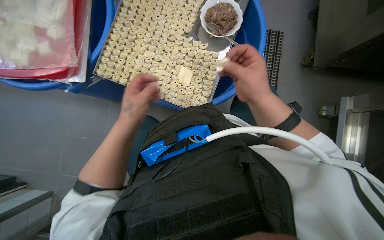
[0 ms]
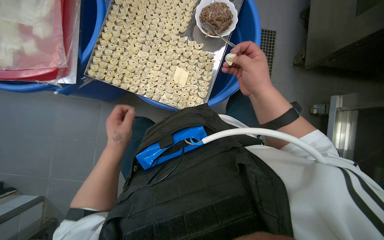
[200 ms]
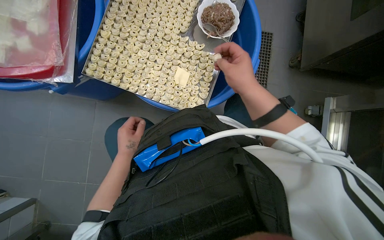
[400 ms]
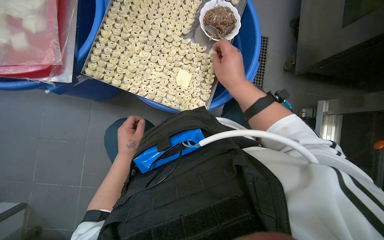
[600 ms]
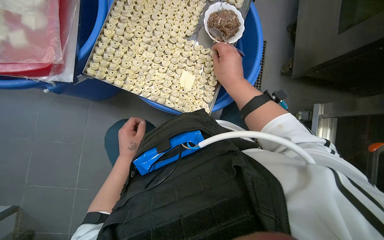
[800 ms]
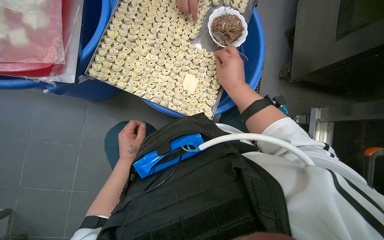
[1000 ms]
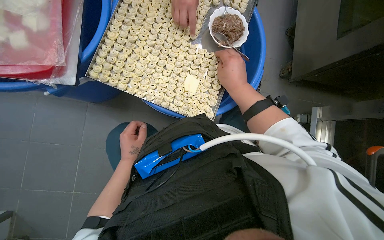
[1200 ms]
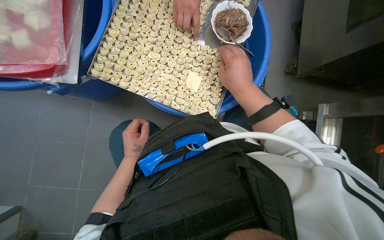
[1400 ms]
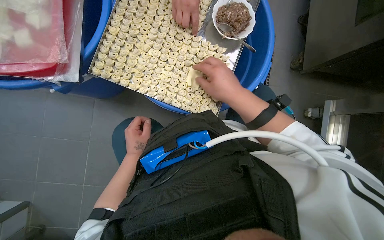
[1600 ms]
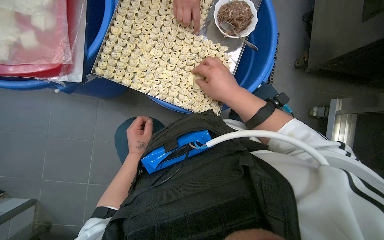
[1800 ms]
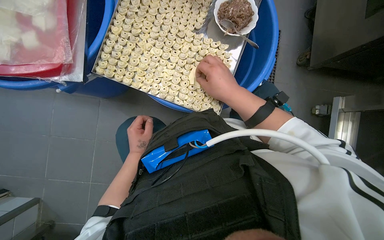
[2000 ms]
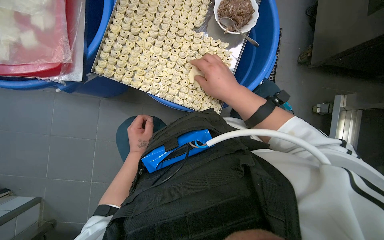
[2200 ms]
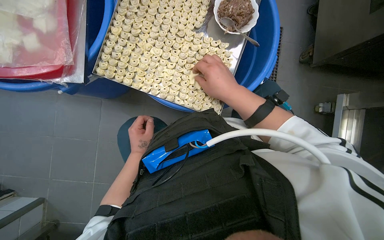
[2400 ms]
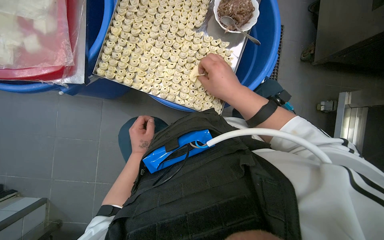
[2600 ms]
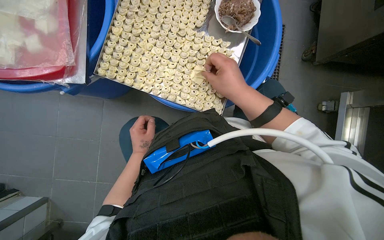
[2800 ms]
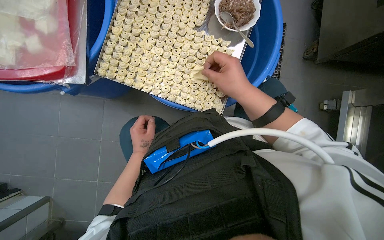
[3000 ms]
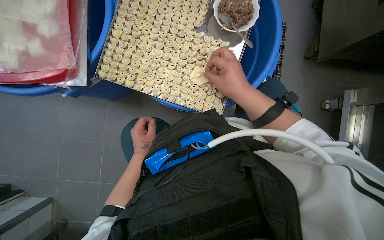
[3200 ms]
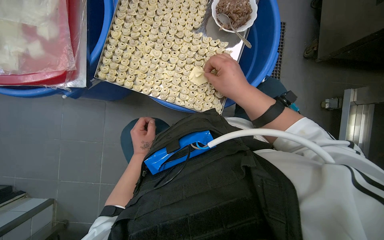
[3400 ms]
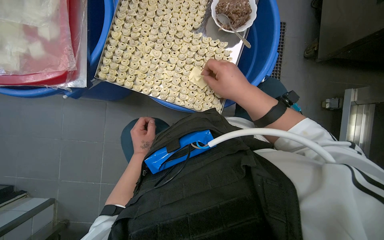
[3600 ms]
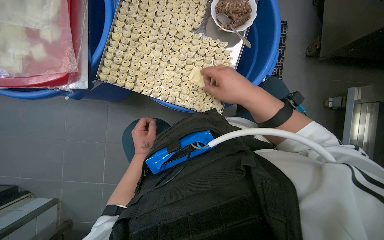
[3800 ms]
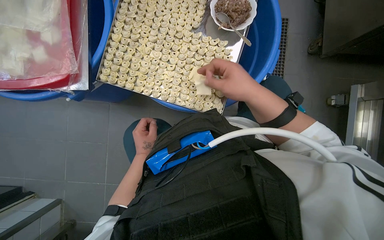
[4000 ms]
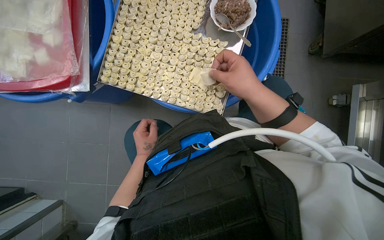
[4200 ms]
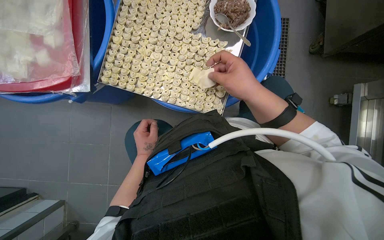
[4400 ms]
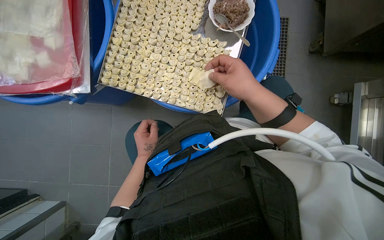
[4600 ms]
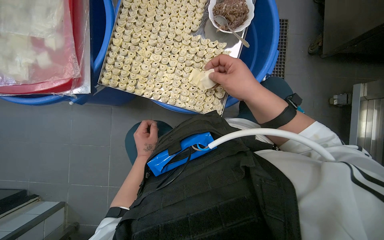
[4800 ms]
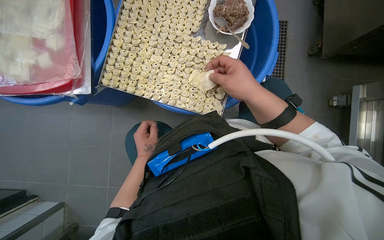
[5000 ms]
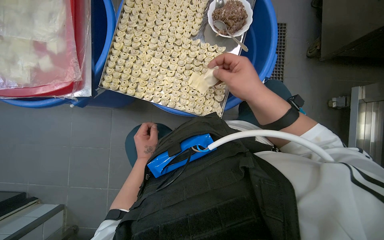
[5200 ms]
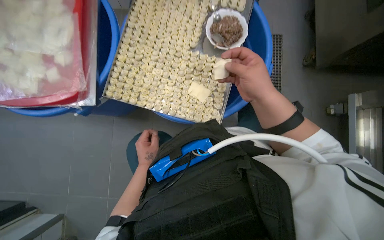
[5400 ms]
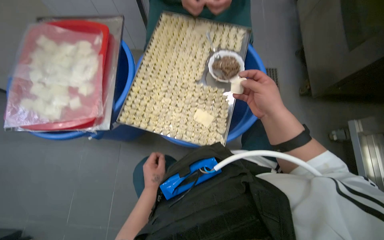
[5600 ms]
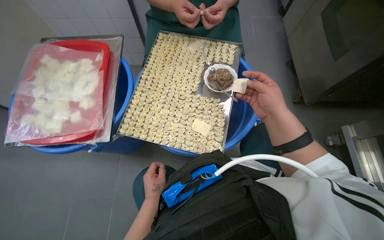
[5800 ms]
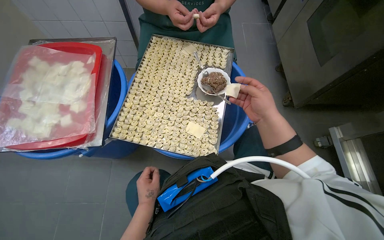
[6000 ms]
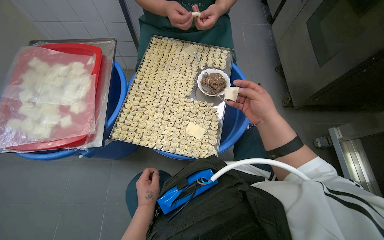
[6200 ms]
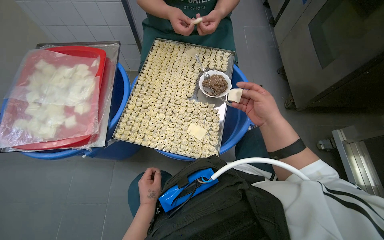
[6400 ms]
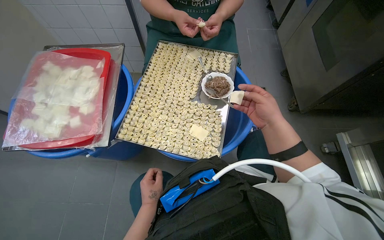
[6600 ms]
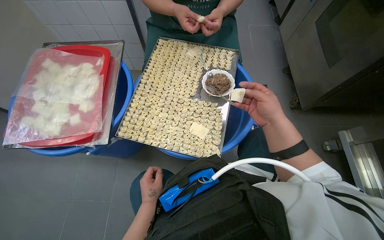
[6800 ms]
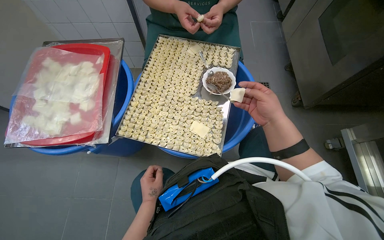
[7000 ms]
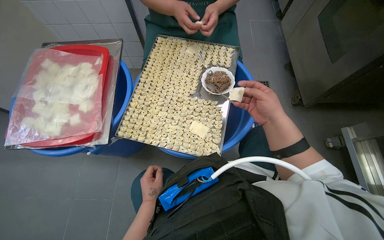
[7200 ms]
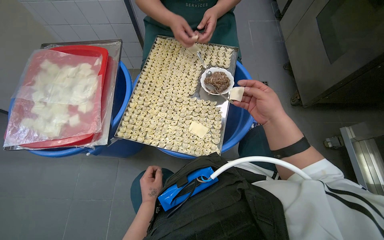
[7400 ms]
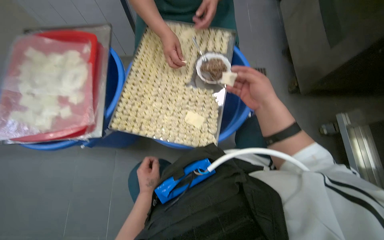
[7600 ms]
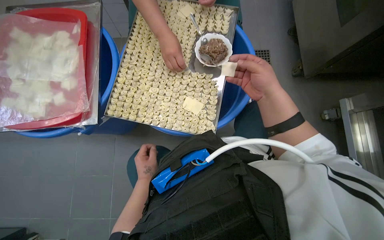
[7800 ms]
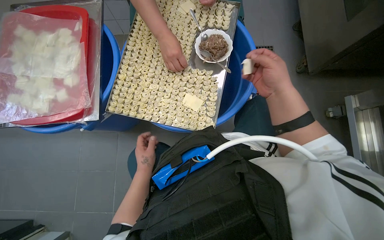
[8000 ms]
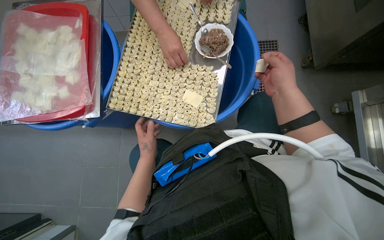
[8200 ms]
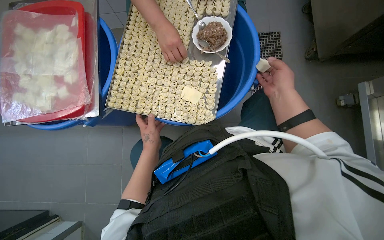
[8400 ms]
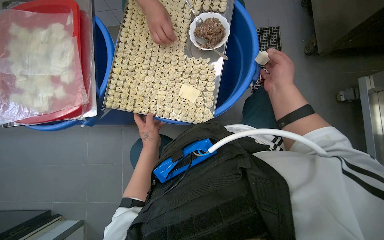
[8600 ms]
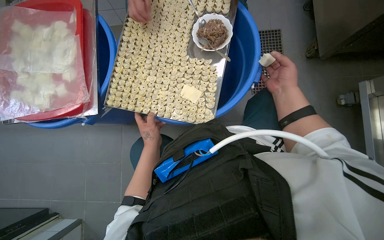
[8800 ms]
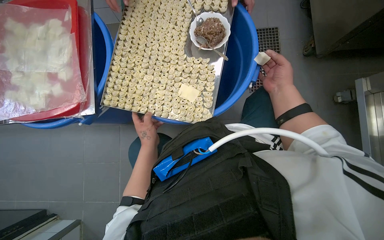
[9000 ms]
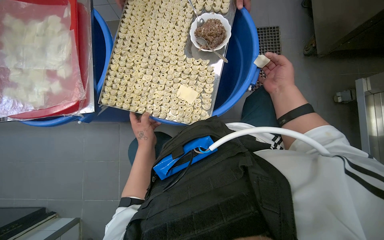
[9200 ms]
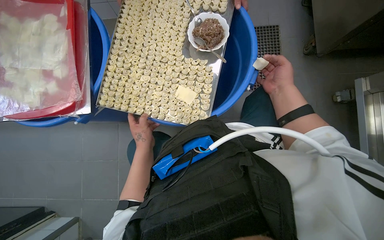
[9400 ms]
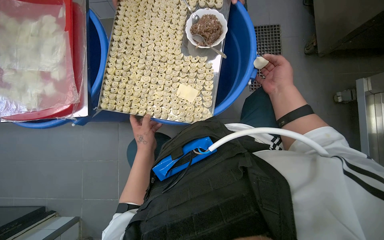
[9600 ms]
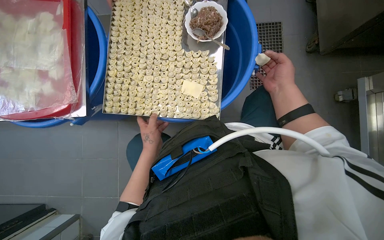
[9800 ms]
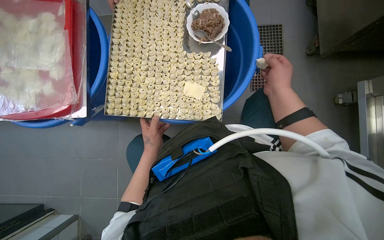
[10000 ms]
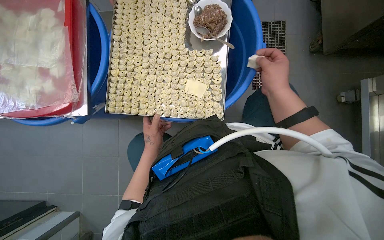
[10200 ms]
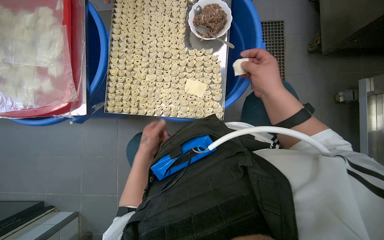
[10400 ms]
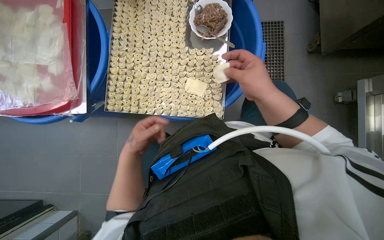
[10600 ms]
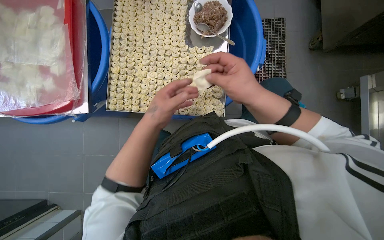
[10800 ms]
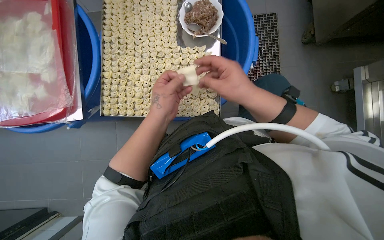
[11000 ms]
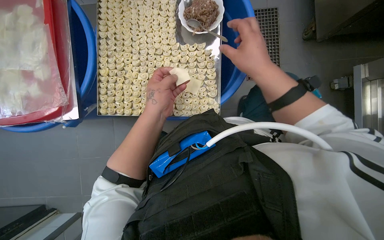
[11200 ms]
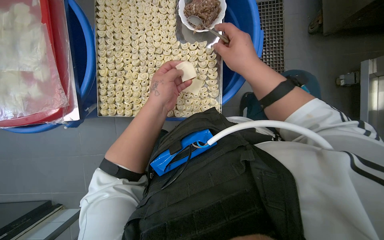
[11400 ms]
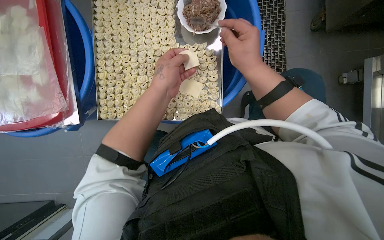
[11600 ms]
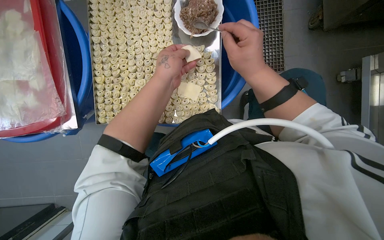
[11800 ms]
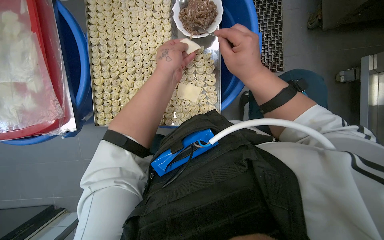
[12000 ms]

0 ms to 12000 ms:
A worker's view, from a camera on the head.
Job: preparing food.
The whole recording: Making dumplings with meat filling. The worker picks up dough, fills it with meat, folds it, and places the finished dumpling on a tray.
0 ms to 1600 ms: The left hand travels farther from the camera by about 10 cm; the right hand shifts approximately 10 cm to the left.
1600 ms to 4400 ms: The hands work in one place, with small movements.
4400 ms to 6000 ms: The camera pitches upward, by approximately 20 degrees. The right hand moves to the right, approximately 10 cm.
6000 ms to 7600 ms: The hands stay close to where they were, moving slightly.
7600 ms to 9000 ms: The right hand goes approximately 15 cm farther from the camera and to the right.
9000 ms to 10400 ms: The hands make small movements and keep their place.
10400 ms to 12000 ms: The left hand moves up the picture, nearer to the camera and to the right, about 30 cm.

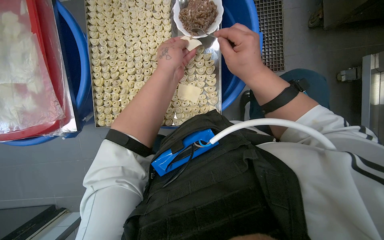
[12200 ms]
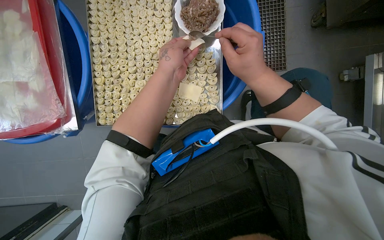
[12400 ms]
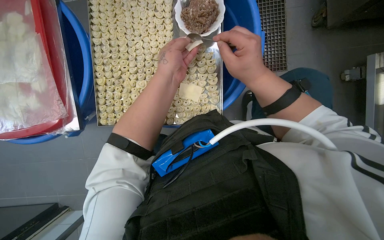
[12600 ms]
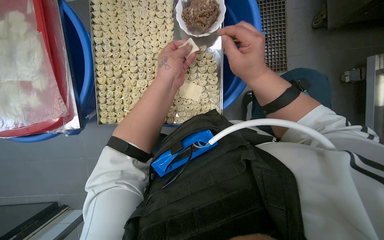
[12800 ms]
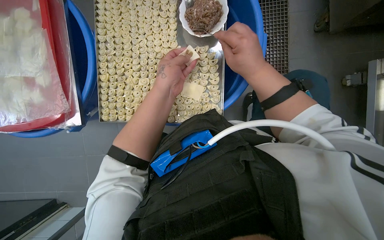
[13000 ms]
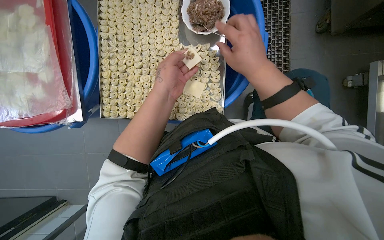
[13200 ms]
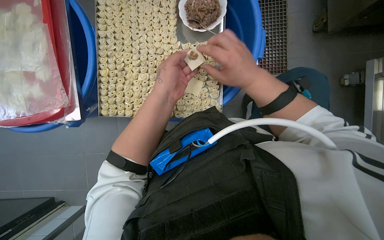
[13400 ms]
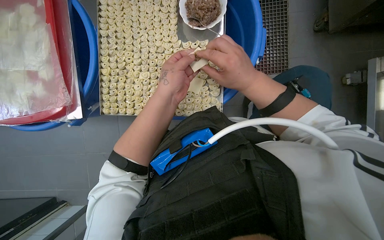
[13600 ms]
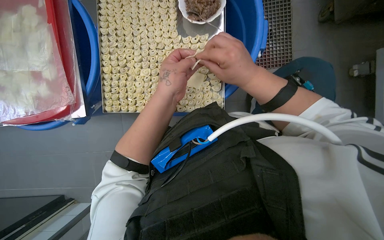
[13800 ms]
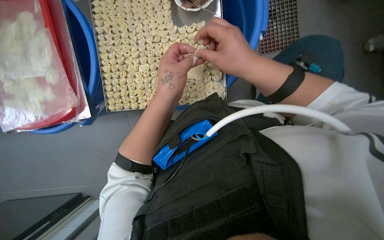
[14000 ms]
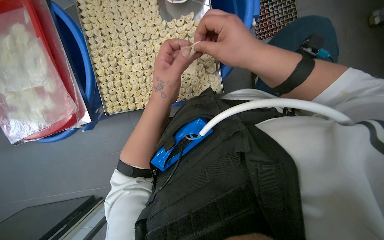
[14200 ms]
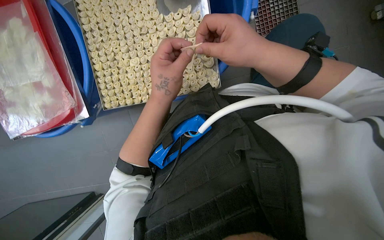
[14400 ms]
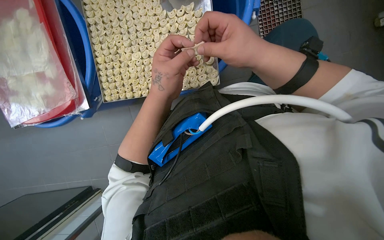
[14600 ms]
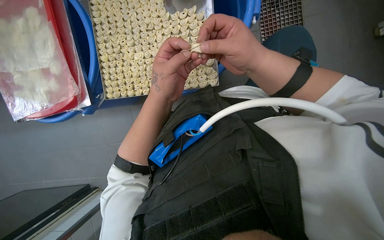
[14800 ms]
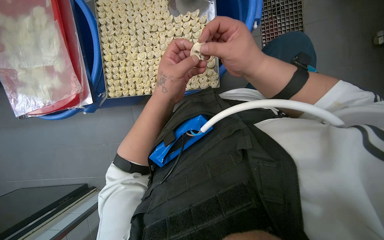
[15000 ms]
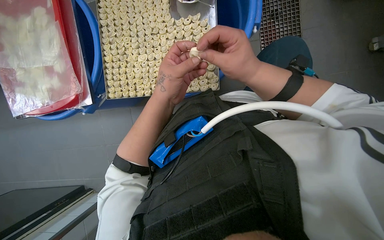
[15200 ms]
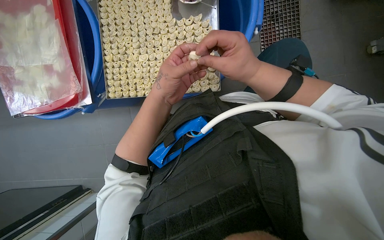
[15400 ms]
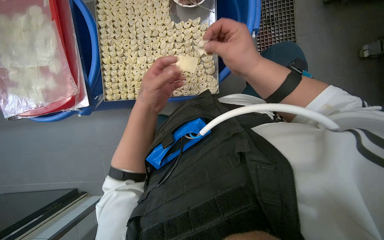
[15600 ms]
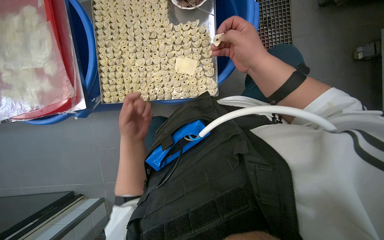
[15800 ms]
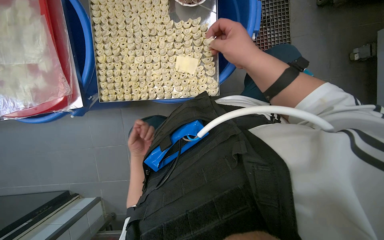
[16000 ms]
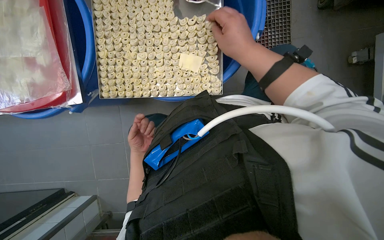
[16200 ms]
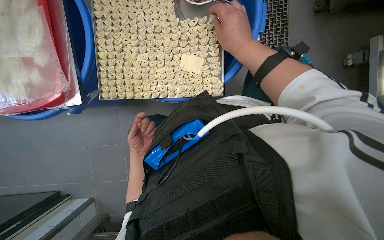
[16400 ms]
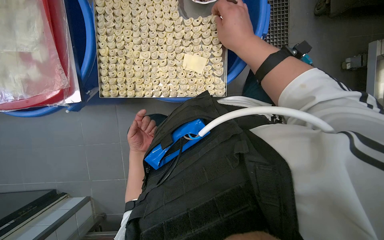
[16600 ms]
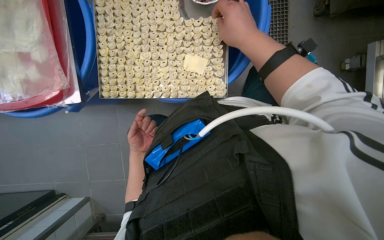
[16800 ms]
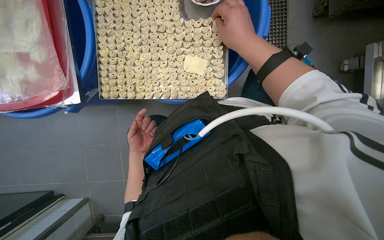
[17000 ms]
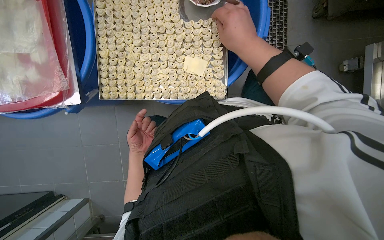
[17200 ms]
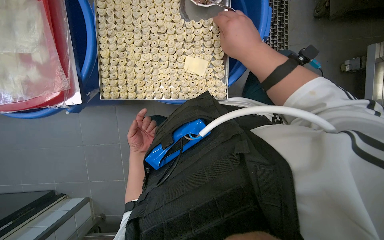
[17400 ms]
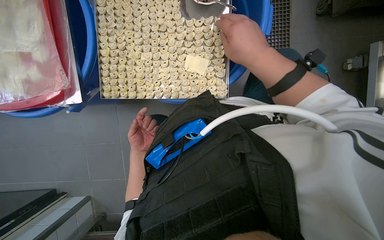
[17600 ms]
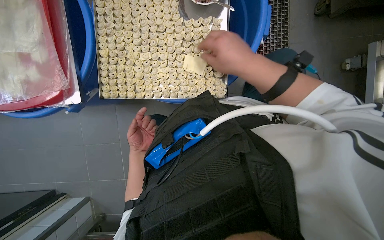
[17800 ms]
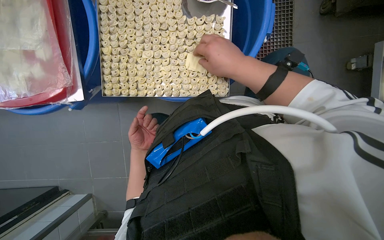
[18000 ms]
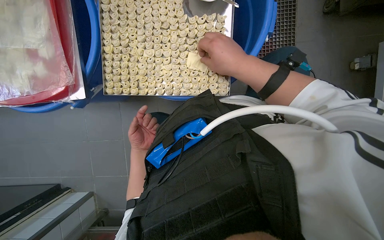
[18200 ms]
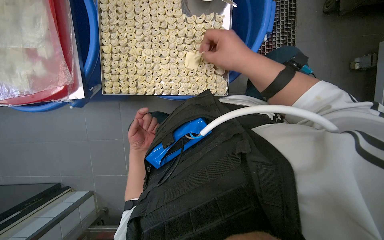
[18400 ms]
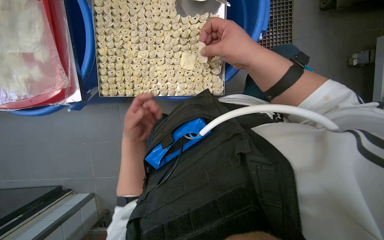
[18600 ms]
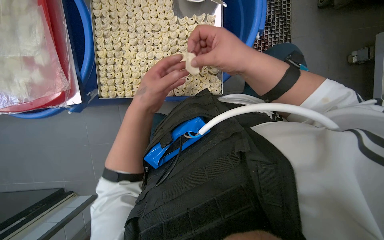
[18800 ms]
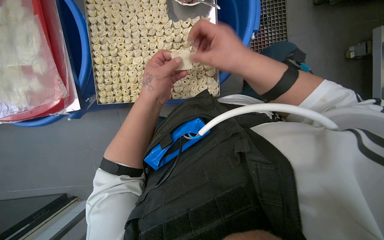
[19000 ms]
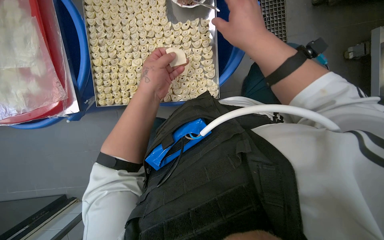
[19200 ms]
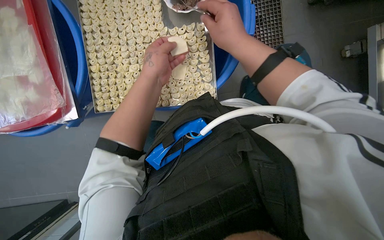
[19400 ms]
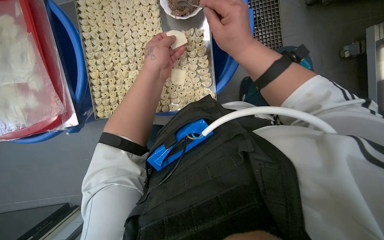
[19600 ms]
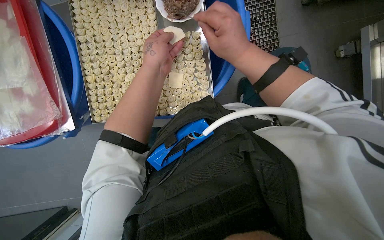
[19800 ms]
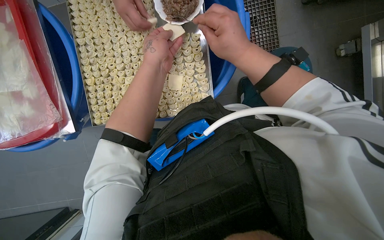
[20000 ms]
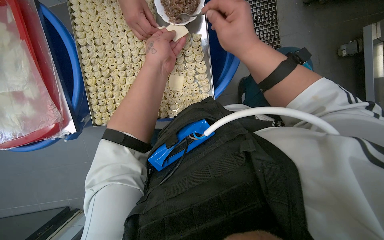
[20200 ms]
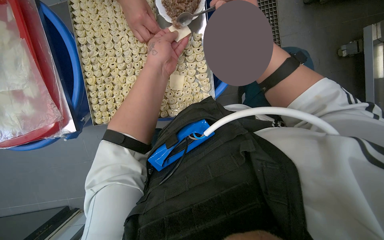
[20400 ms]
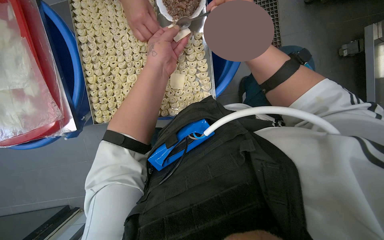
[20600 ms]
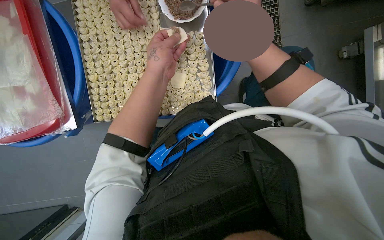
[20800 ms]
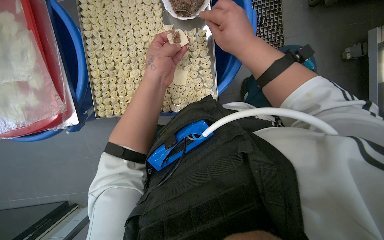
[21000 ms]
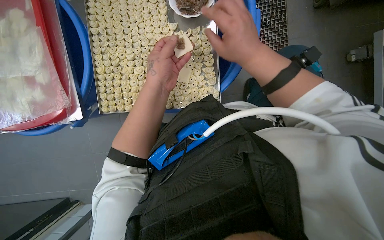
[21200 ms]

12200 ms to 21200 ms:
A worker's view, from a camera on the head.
Job: preparing food.
The whole recording: Making dumplings with meat filling. The worker picks up dough, fills it with meat, folds it, and places the finished dumpling on a tray.
12200 ms to 13800 ms: The hands make small movements and keep their place.
15200 ms to 16600 ms: The right hand shifts about 10 cm up the picture; the left hand shifts about 30 cm farther from the camera, down the picture and to the left.
16600 ms to 18200 ms: The hands are busy where they are.
18200 ms to 19800 ms: The left hand goes some 40 cm up the picture, nearer to the camera and to the right.
19800 ms to 21200 ms: The hands work in one place, with small movements.
